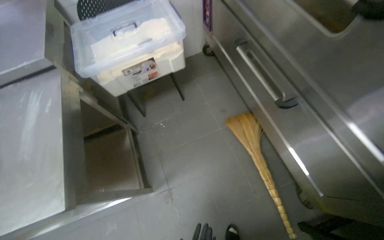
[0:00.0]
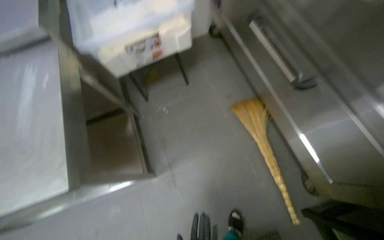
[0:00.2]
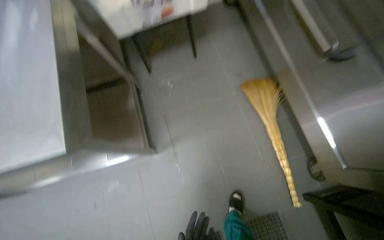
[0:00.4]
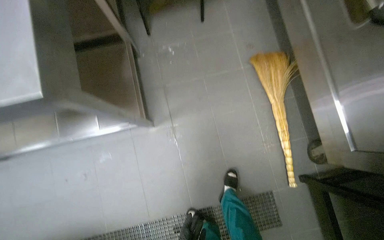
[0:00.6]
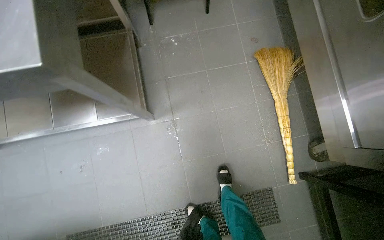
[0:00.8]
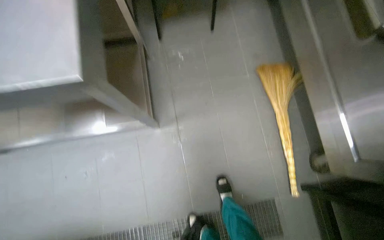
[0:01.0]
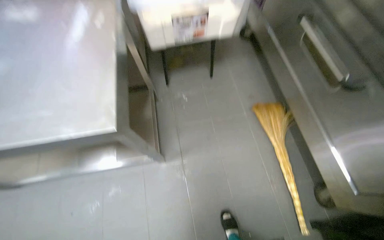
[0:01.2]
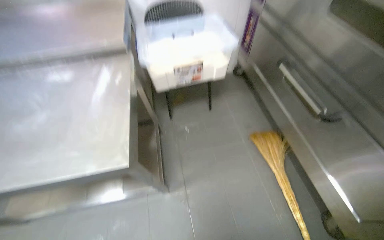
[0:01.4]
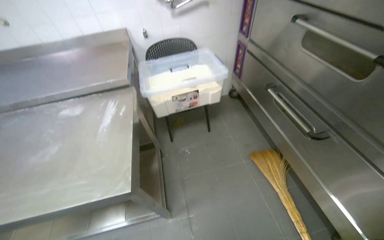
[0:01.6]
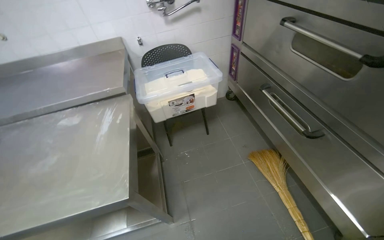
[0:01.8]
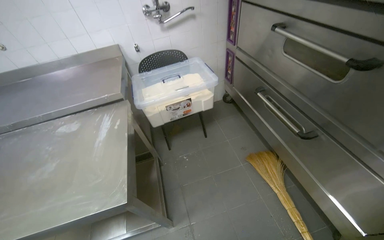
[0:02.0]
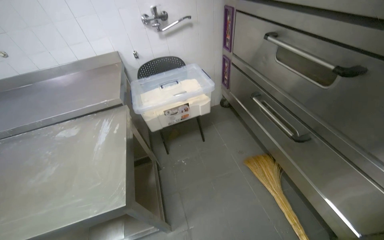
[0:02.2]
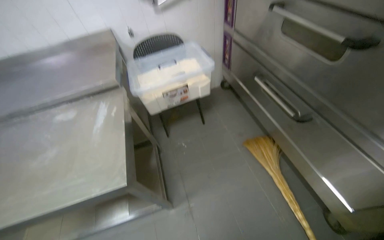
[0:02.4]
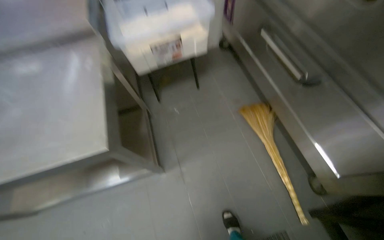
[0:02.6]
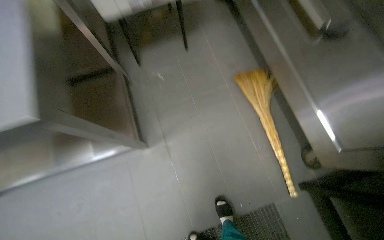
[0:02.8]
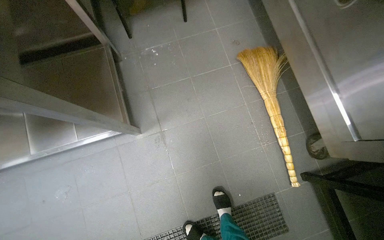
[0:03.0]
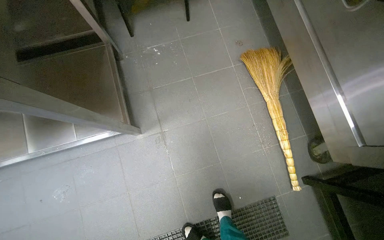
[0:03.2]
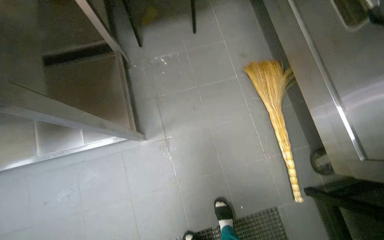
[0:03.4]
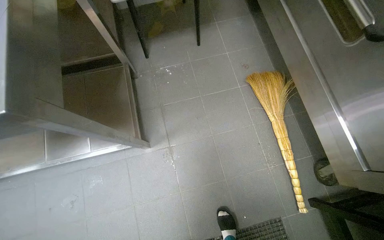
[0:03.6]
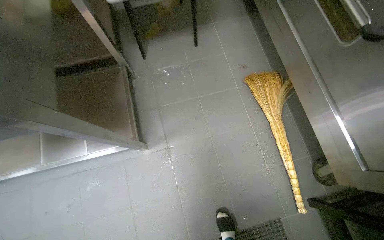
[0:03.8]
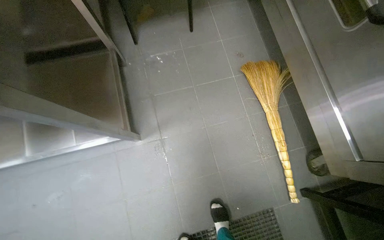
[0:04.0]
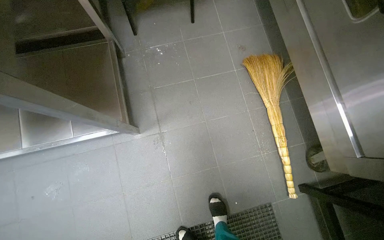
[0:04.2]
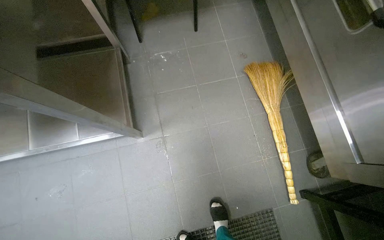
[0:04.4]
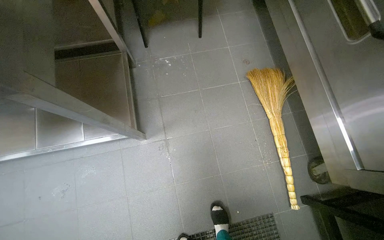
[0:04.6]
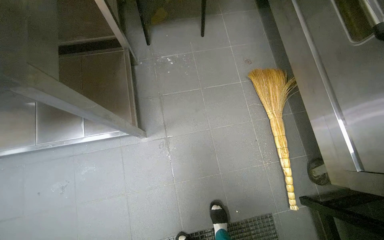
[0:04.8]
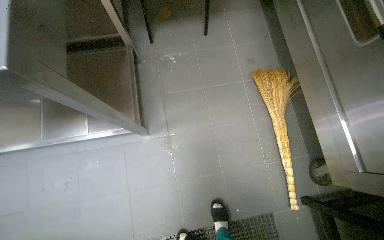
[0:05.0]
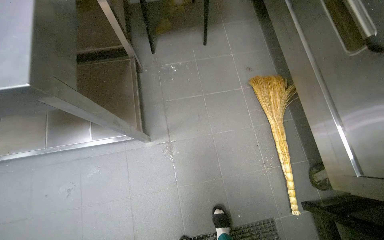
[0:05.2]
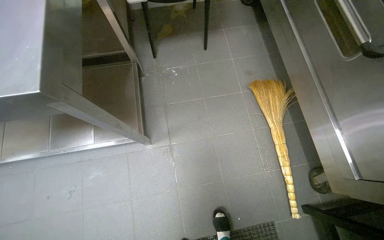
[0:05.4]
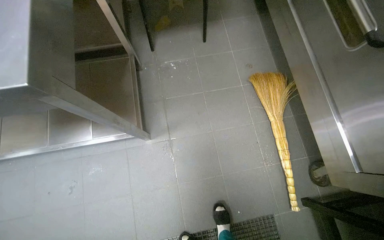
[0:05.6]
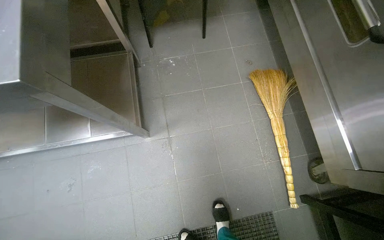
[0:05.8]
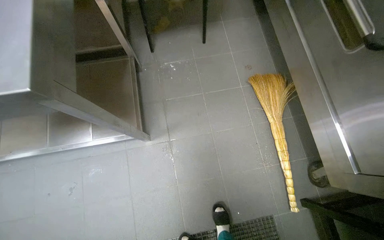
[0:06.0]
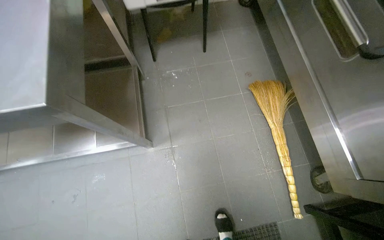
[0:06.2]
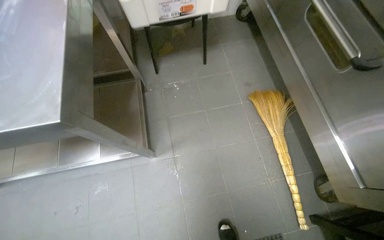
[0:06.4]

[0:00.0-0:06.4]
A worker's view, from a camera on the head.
Job: sweeping floor.
The whole recording: Sweeping kitchen floor. The worker sweeps the kitchen floor with a broom.
0:00.0 to 0:01.6: The view tilts roughly 15 degrees upward.
0:01.6 to 0:03.2: The view tilts roughly 30 degrees downward.

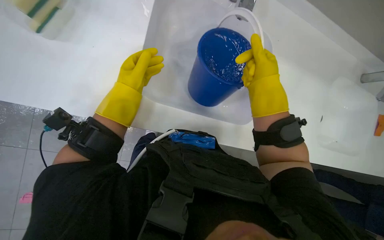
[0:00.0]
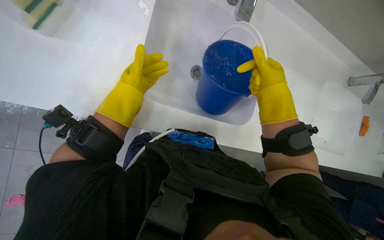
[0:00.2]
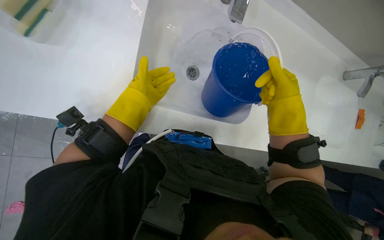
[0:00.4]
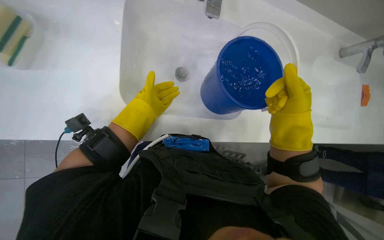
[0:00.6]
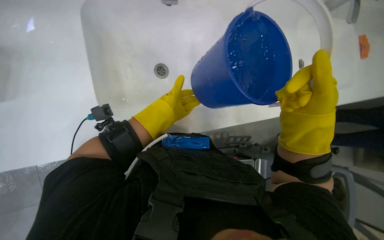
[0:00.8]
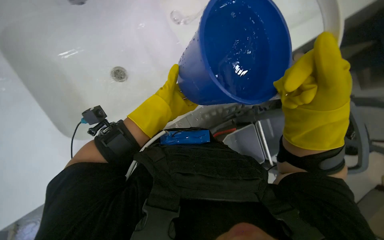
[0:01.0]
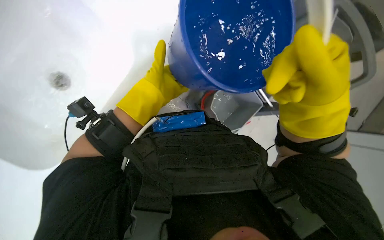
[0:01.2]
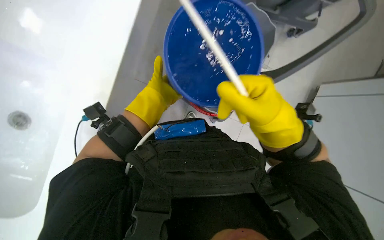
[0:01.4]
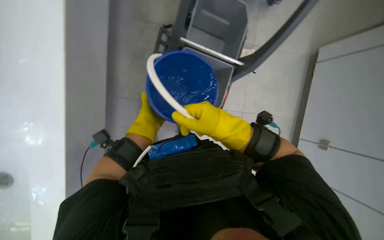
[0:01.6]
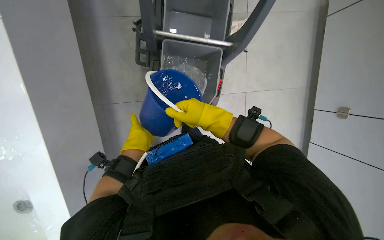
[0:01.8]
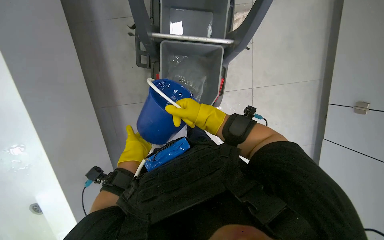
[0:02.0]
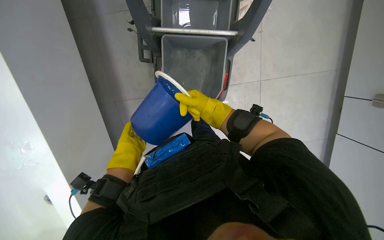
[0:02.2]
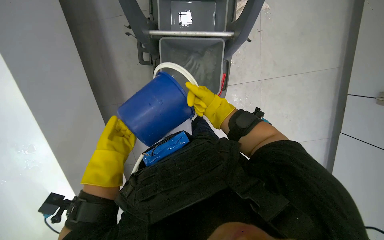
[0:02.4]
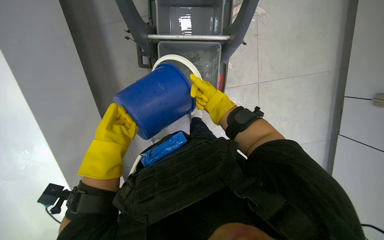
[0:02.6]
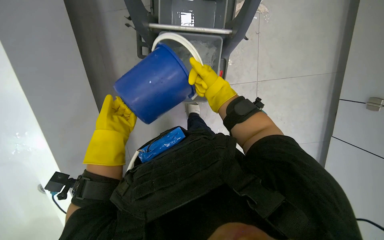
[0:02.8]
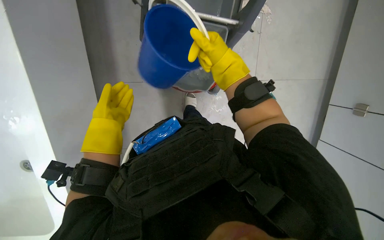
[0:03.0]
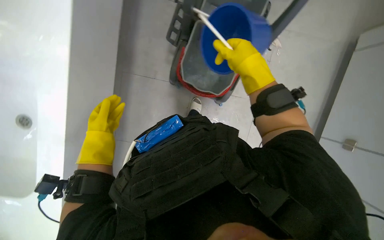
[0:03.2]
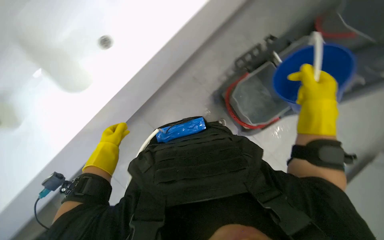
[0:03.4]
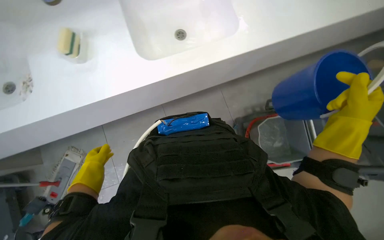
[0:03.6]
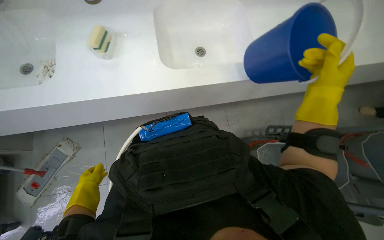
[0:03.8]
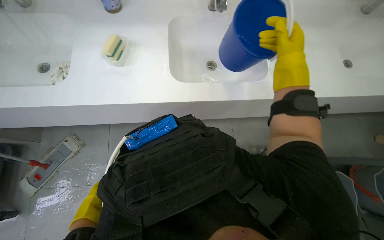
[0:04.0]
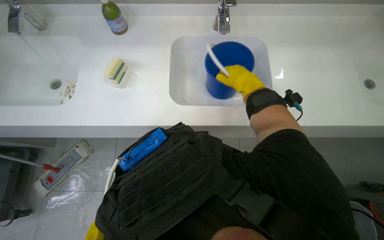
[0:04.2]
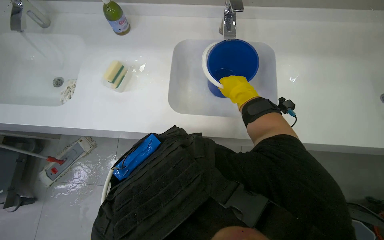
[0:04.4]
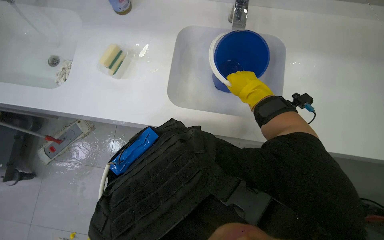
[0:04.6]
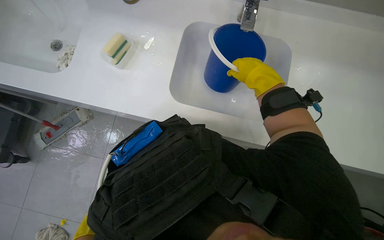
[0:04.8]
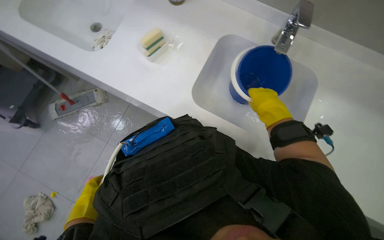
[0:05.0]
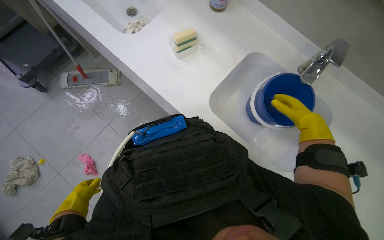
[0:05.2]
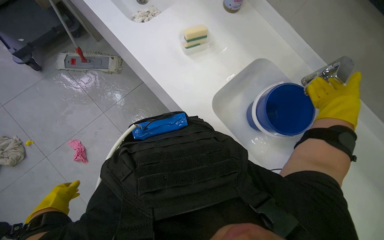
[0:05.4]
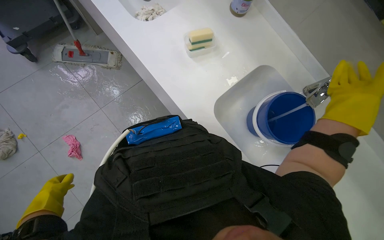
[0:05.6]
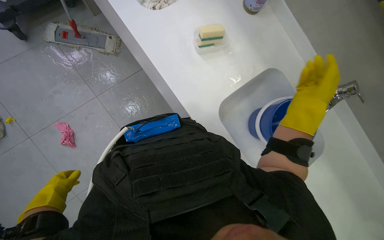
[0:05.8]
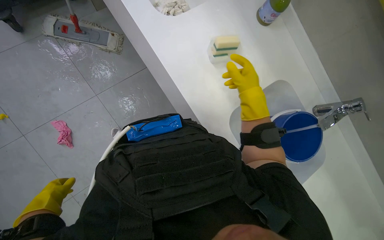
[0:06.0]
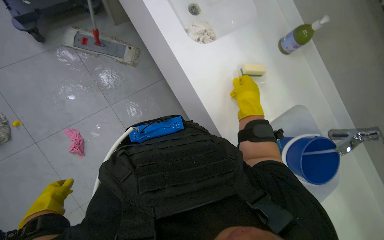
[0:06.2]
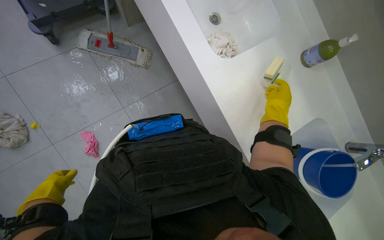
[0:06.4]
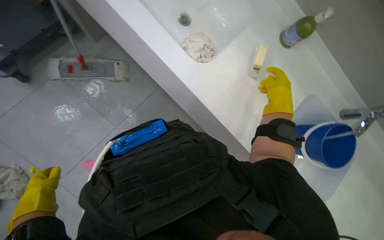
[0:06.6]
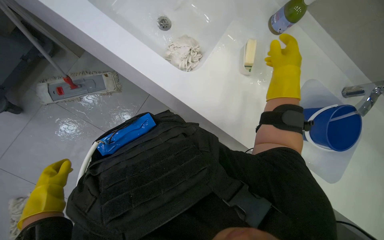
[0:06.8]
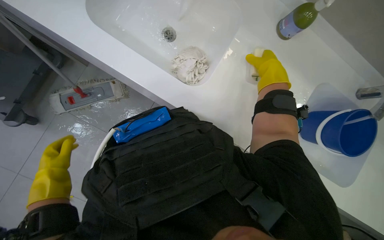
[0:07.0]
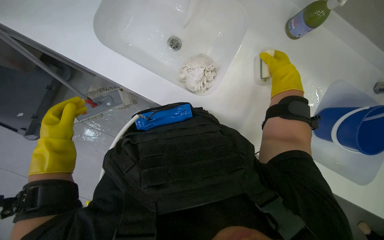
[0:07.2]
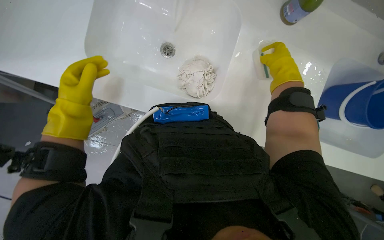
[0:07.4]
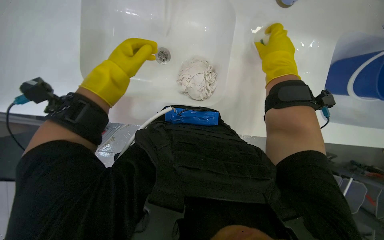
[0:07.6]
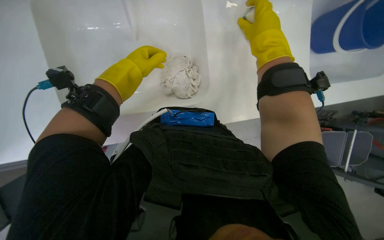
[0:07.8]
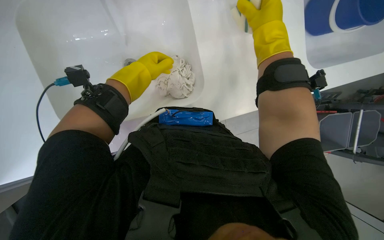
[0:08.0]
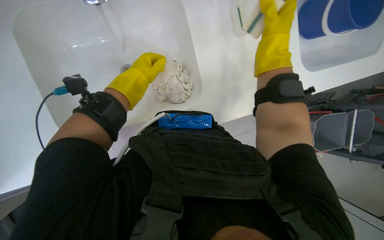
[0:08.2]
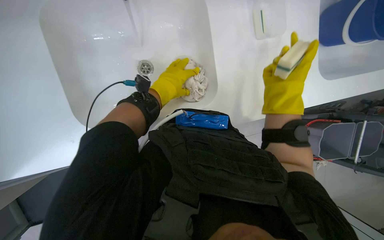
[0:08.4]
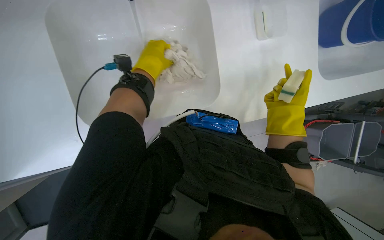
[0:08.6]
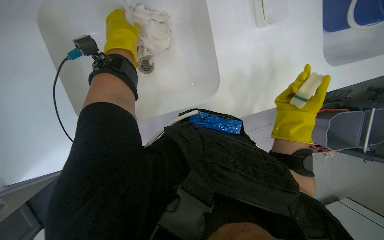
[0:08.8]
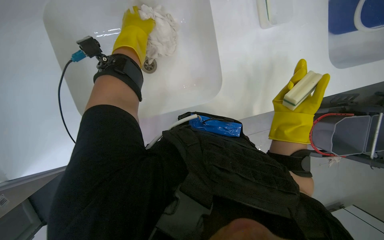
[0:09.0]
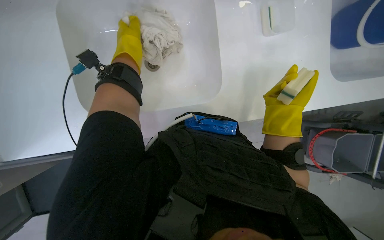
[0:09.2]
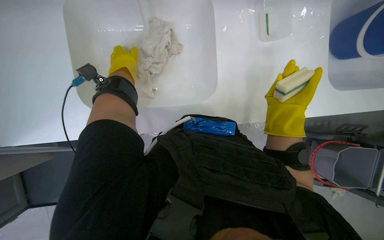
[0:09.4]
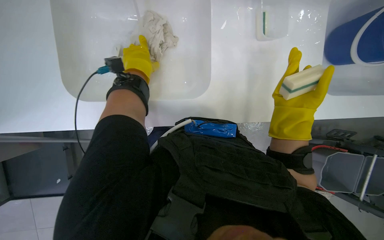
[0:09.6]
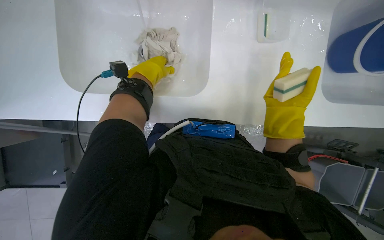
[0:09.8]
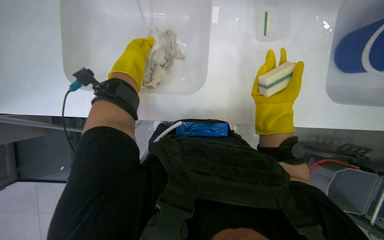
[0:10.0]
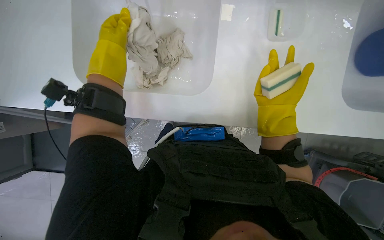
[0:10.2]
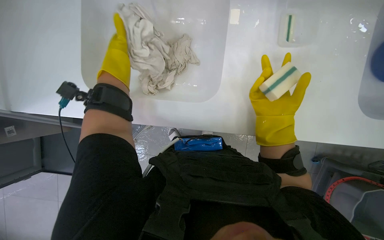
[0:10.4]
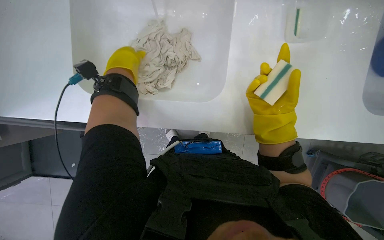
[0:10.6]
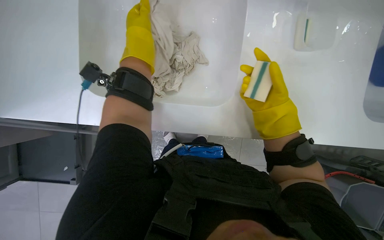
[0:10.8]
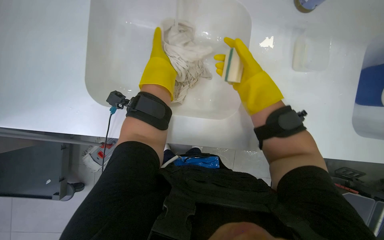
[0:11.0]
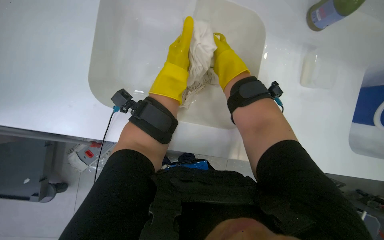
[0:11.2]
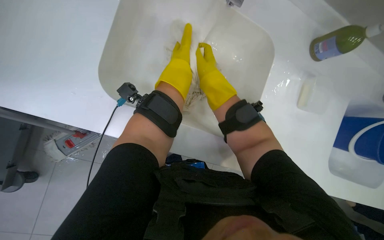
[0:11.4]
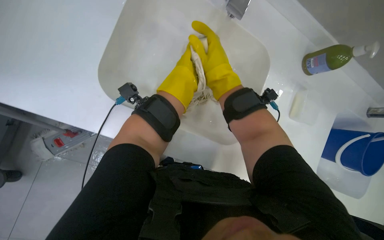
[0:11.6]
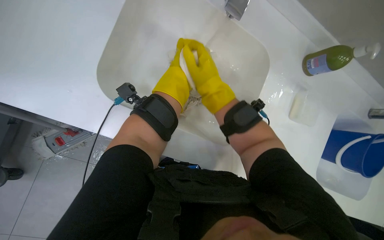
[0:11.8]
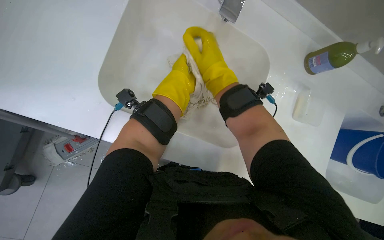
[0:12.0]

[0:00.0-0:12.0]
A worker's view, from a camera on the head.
Job: preparing cleaning supplies.
The whole recording: Washing cleaning cloths in sink. The worker washes a white cleaning cloth in the sink under running water.
0:00.0 to 0:01.6: The right hand heads down the picture and to the left, covering approximately 15 cm, while the left hand travels farther from the camera by some 15 cm.
0:01.6 to 0:03.0: The left hand shifts approximately 10 cm nearer to the camera, while the right hand goes approximately 15 cm farther from the camera and up the picture.
0:03.0 to 0:04.4: The right hand moves farther from the camera, about 10 cm, and travels to the right and back again, some 30 cm each way.
0:04.4 to 0:06.0: The scene rotates clockwise by some 40 degrees.
0:06.0 to 0:07.6: The head travels approximately 40 cm. The camera pitches downward, by approximately 20 degrees. Everything in view rotates approximately 50 degrees counterclockwise.
0:07.6 to 0:09.0: The left hand heads up the picture, covering roughly 10 cm, while the right hand moves down the picture, about 15 cm.
0:09.0 to 0:10.4: The left hand moves nearer and farther over about 10 cm, changing direction 2 times.
0:10.4 to 0:12.0: The right hand shifts some 30 cm to the left and up the picture.
